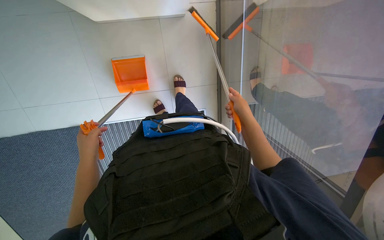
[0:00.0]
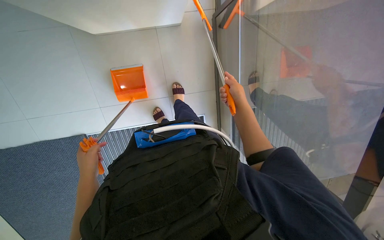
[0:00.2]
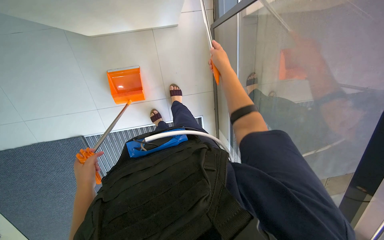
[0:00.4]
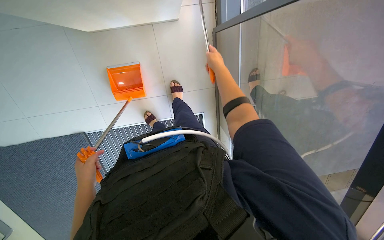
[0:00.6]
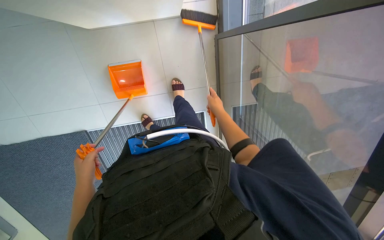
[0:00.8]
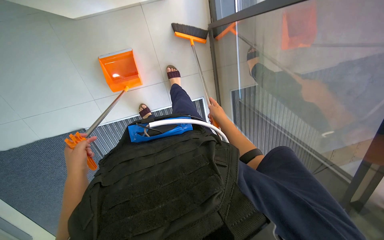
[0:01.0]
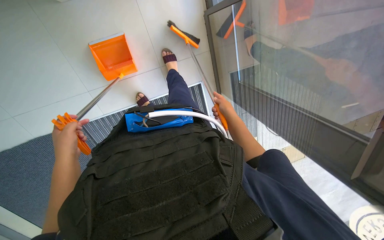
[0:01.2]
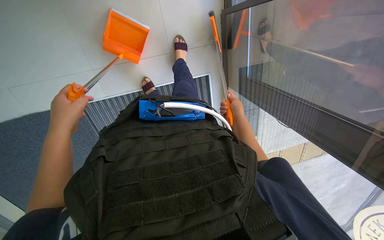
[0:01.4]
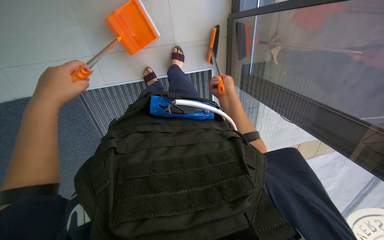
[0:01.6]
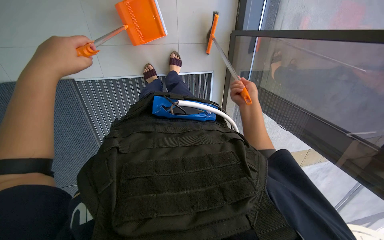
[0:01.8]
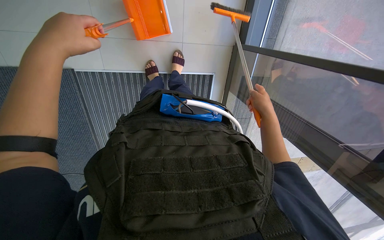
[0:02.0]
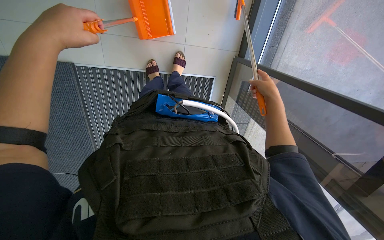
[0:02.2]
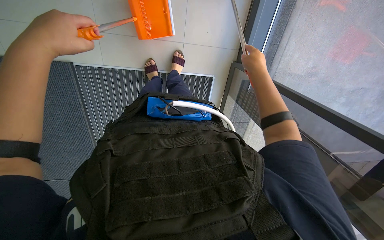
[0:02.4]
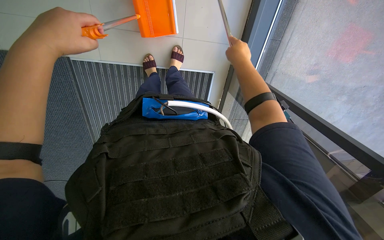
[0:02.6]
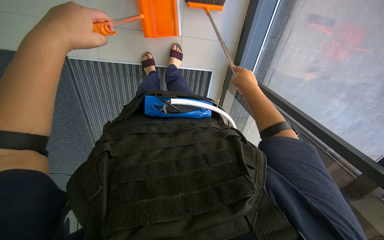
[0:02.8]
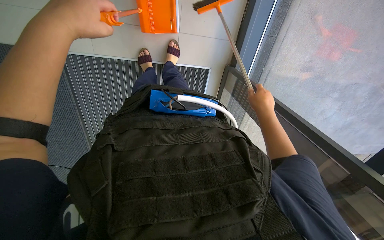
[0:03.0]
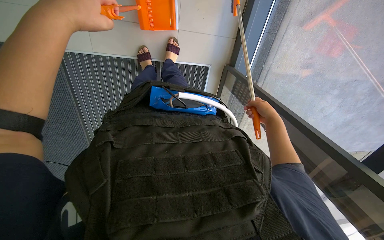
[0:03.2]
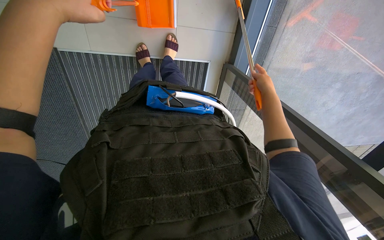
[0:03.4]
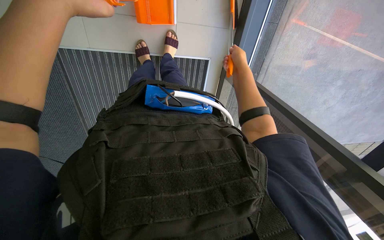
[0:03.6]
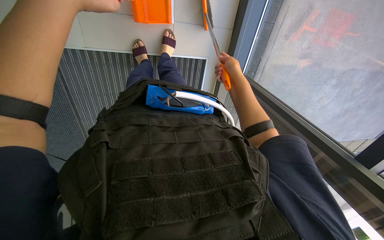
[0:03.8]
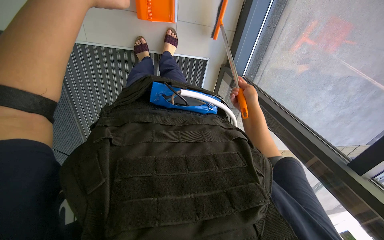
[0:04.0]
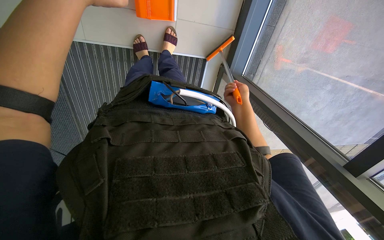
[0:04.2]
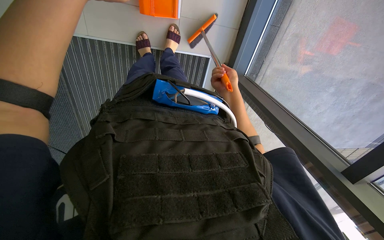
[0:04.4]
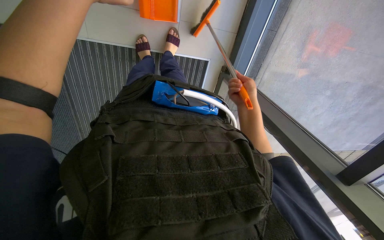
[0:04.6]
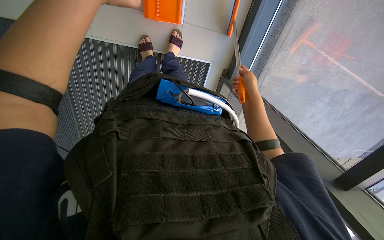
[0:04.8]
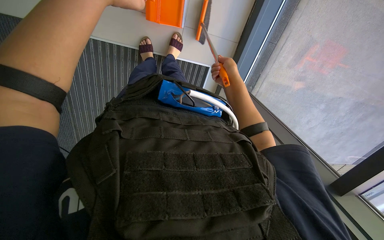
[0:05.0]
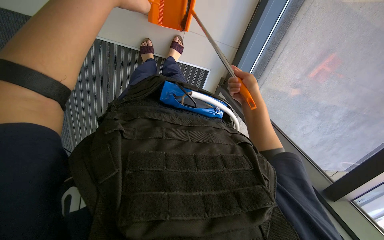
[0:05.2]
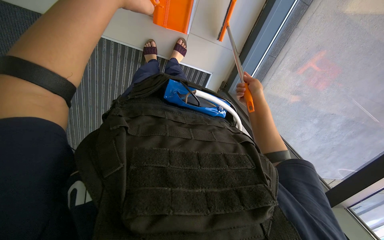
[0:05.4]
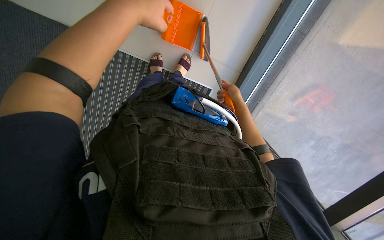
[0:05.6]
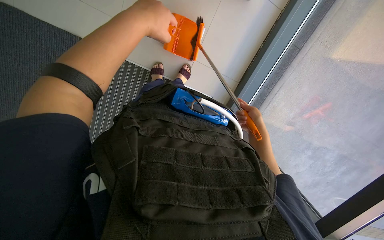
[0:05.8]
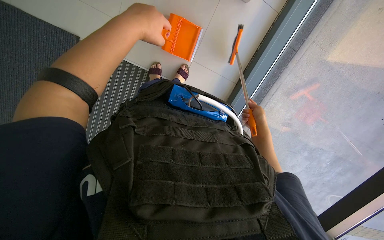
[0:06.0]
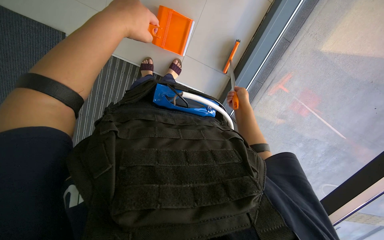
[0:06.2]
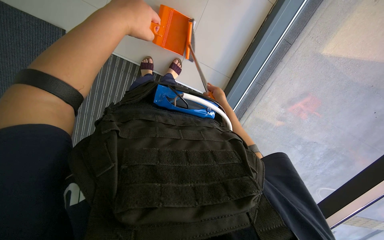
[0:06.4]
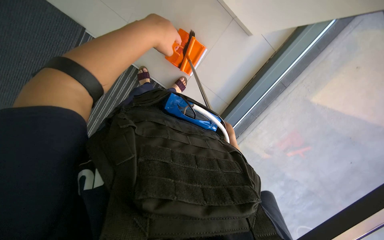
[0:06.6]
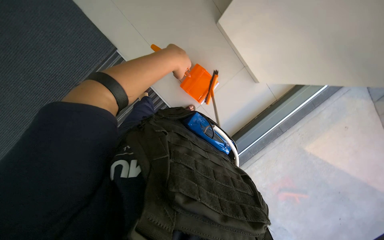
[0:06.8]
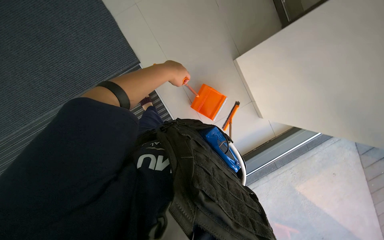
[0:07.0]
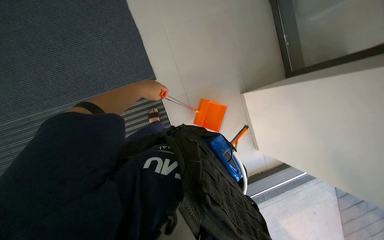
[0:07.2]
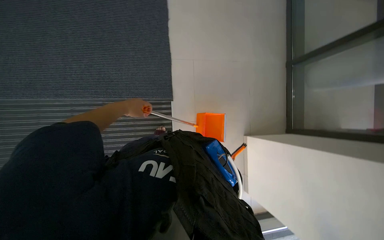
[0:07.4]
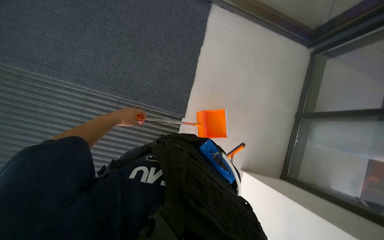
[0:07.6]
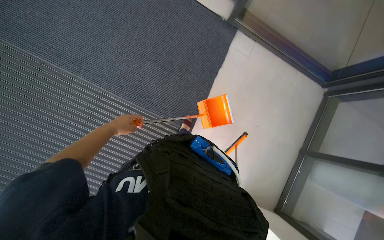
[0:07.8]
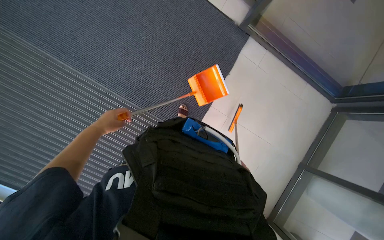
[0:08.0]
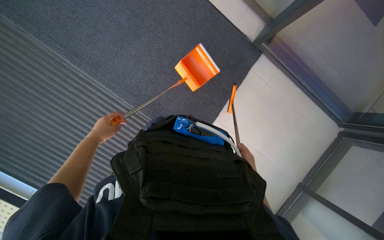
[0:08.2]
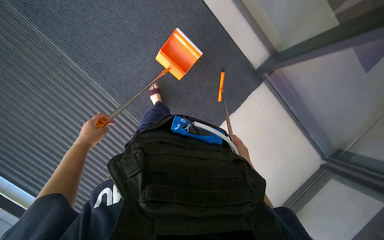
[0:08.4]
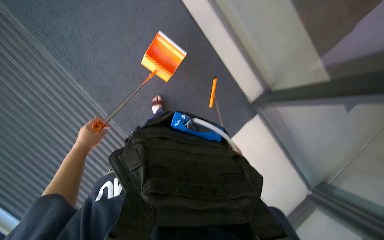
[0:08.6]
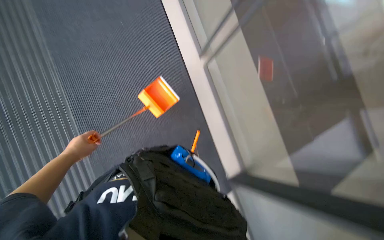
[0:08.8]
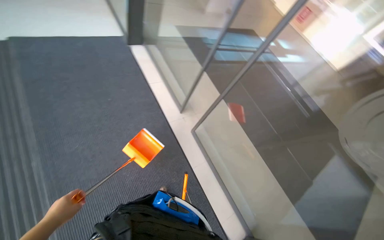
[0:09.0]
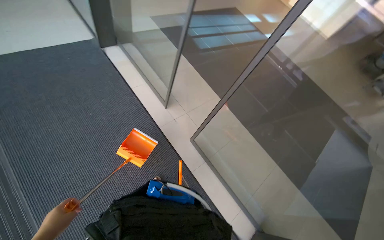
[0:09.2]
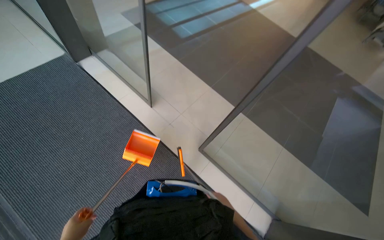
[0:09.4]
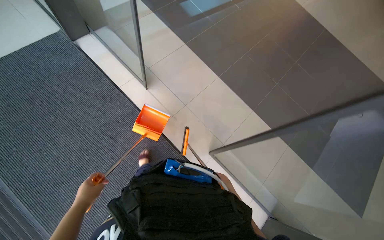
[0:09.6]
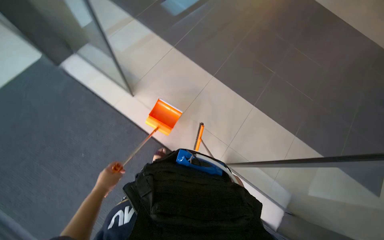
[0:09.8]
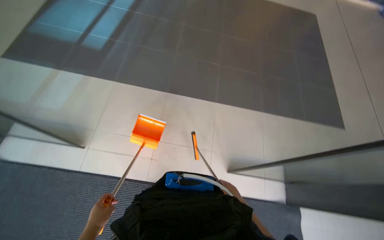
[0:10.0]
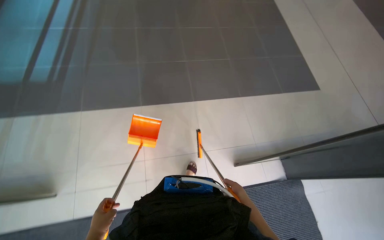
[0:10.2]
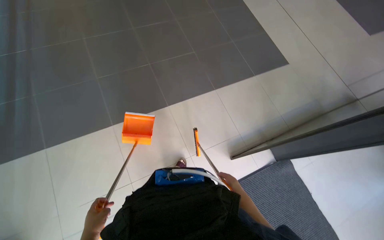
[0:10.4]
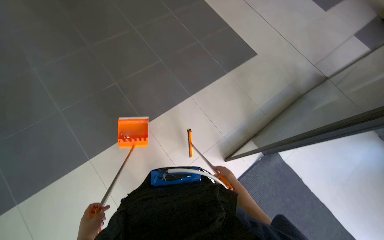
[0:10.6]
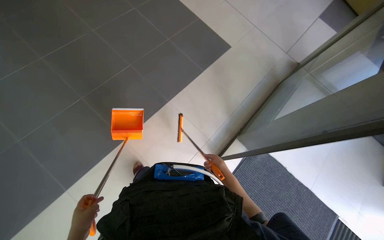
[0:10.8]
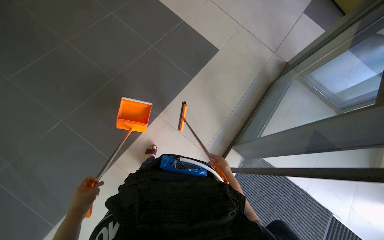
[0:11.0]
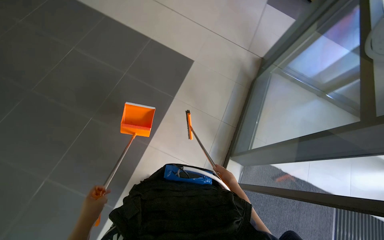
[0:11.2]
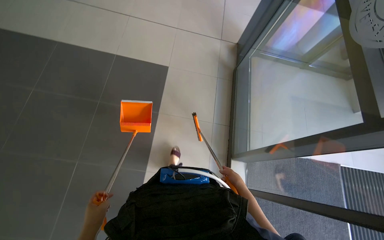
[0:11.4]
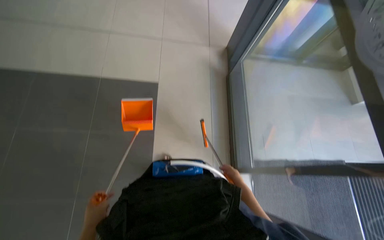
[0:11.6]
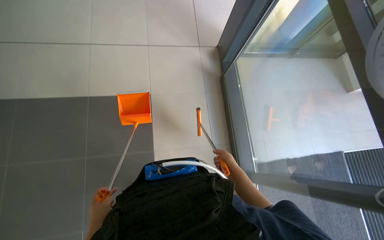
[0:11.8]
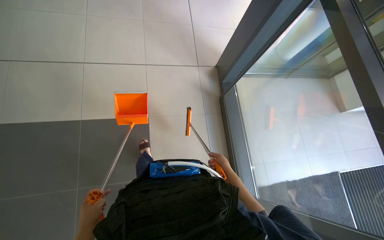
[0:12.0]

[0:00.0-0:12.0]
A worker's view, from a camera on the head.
Job: sweeping floor.
The whole recording: Sweeping the floor. The worker sweeps the floor with a broom and dustpan.
0:00.0 to 0:01.6: The left hand heads up the picture, nearer to the camera and to the right, covering some 25 cm. Meanwhile the right hand is displaced farther from the camera by about 15 cm.
0:01.6 to 0:03.0: The left hand travels up the picture by about 20 cm; the right hand moves nearer to the camera and to the right, roughly 15 cm.
0:03.0 to 0:04.4: The right hand travels to the left by roughly 10 cm, and reaches about 10 cm up the picture, then returns.
0:04.4 to 0:06.0: The right hand heads to the right and farther from the camera, covering about 15 cm.
0:06.0 to 0:07.6: The view tilts some 40 degrees upward. Everything in view rotates approximately 55 degrees clockwise.
0:07.6 to 0:09.0: The wearer looks about 35 degrees further upward.
0:09.0 to 0:10.4: The wearer looks roughly 60 degrees further to the right.
0:10.4 to 0:12.0: The wearer moves some 60 cm. The wearer looks about 40 degrees further to the right.

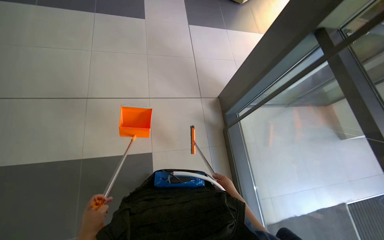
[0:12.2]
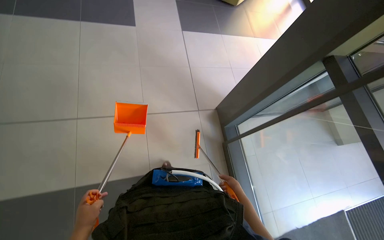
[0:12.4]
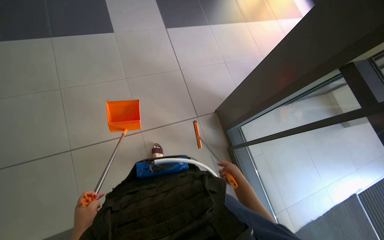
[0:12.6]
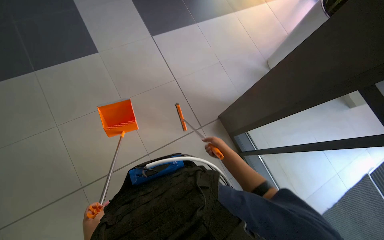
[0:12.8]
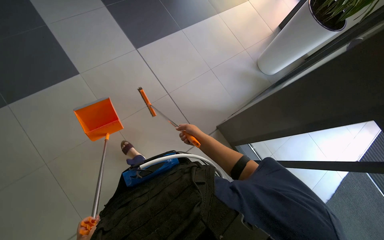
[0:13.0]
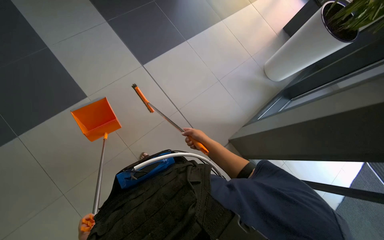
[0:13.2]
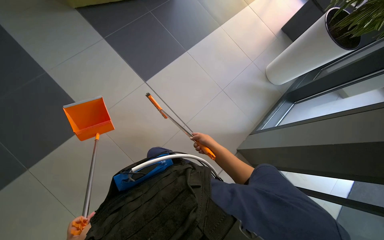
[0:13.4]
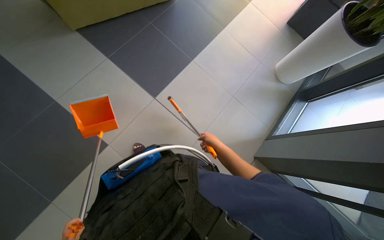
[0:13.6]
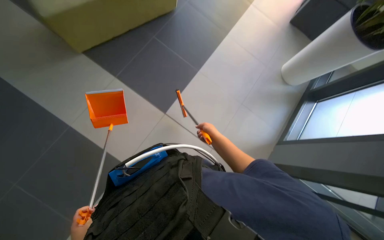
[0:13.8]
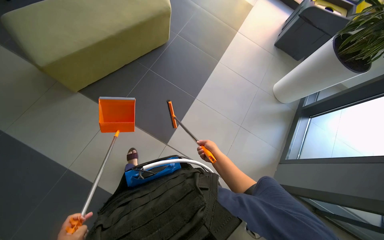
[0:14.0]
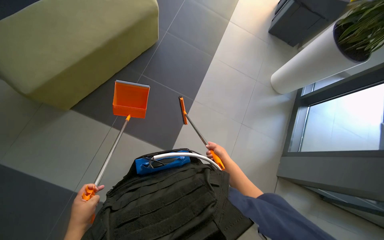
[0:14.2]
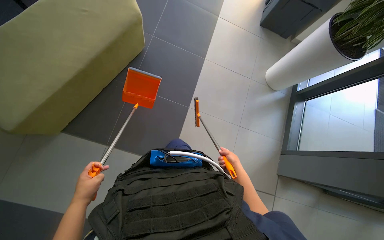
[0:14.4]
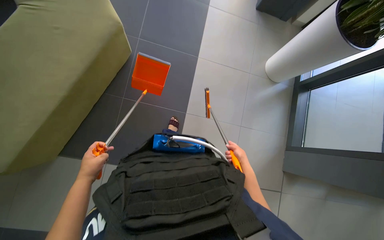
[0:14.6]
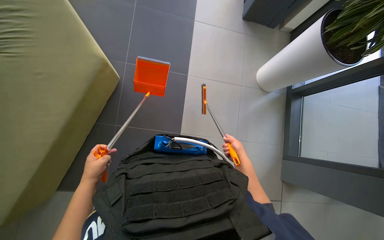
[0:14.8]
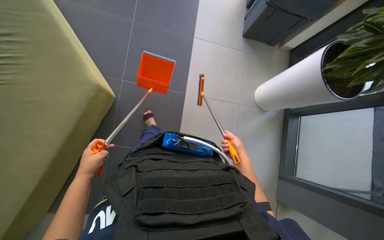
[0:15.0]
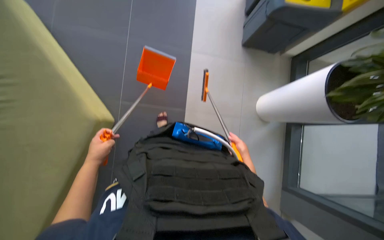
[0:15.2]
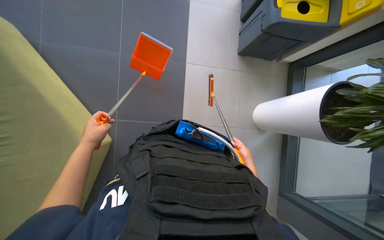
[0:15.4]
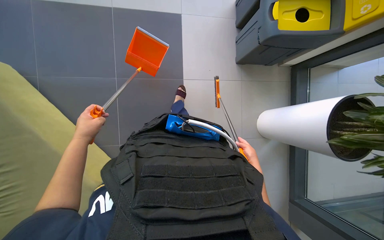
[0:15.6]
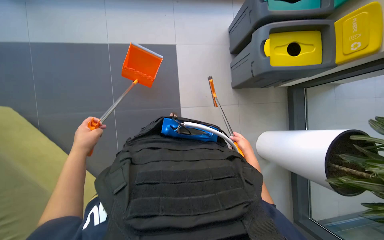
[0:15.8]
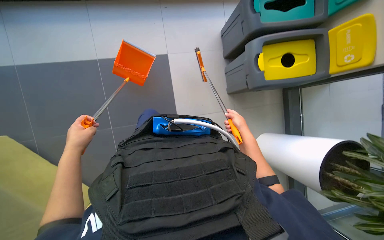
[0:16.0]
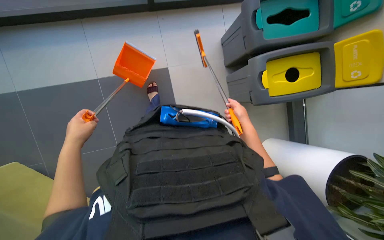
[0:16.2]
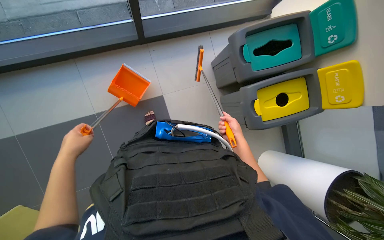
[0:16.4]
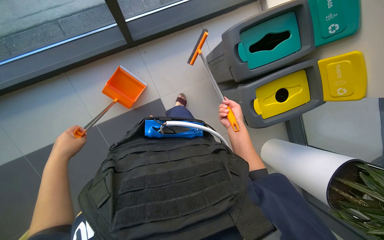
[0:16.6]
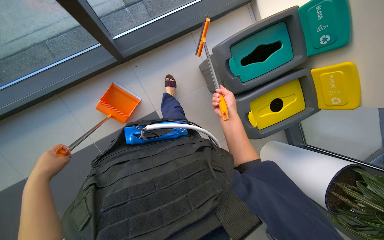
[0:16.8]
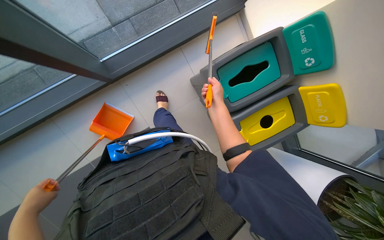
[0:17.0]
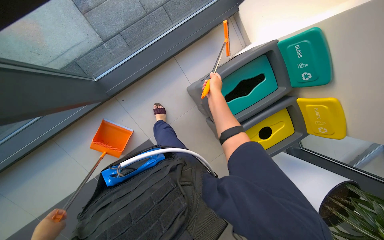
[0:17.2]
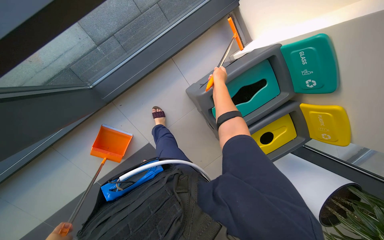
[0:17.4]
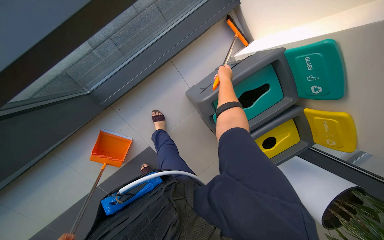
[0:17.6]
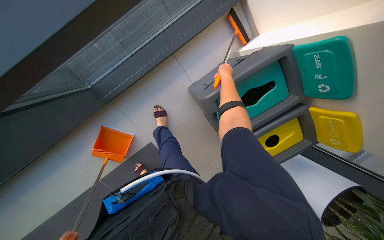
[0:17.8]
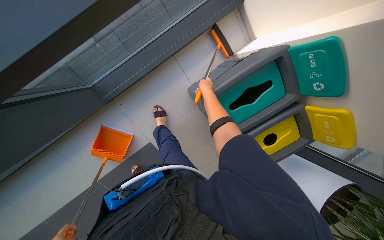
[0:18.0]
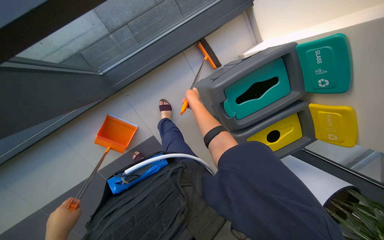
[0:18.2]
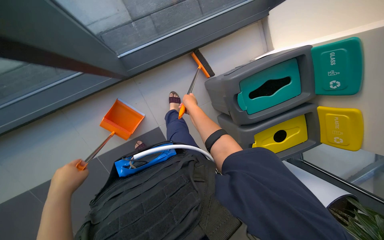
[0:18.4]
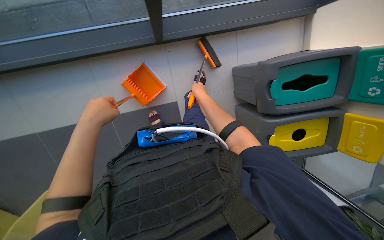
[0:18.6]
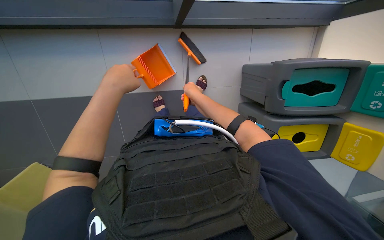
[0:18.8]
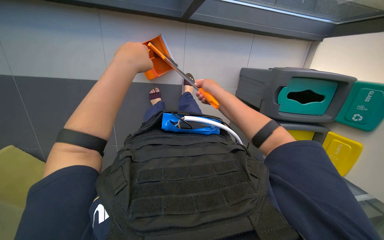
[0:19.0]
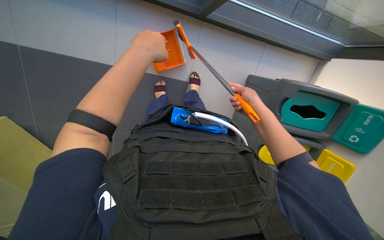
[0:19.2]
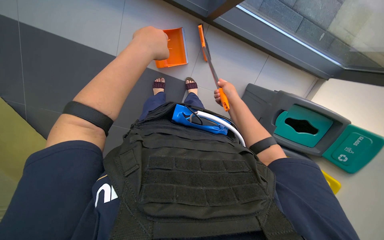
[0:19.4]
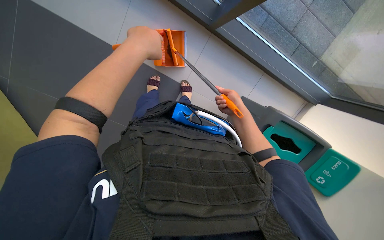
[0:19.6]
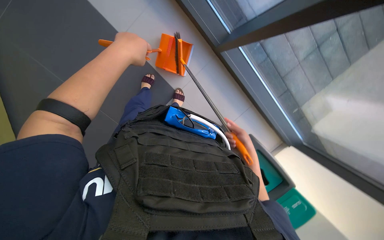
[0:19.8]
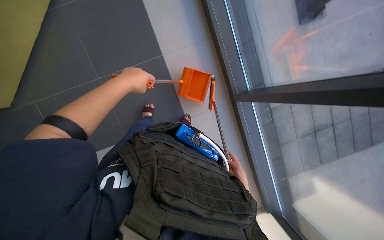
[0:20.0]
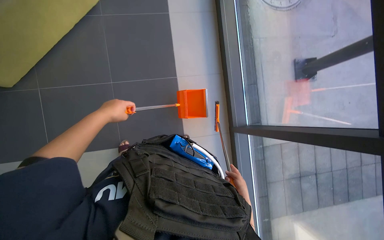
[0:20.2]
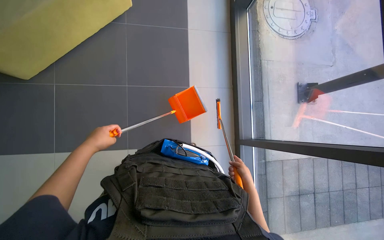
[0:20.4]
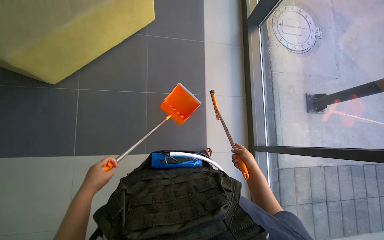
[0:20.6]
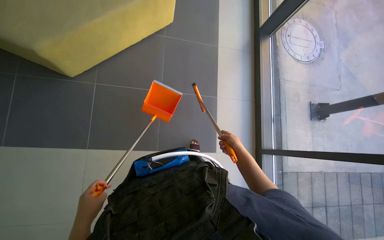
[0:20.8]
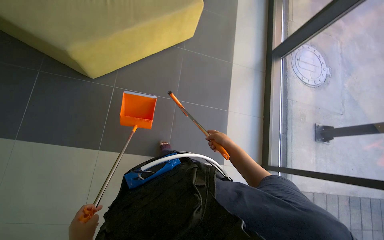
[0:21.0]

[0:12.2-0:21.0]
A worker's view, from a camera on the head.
Job: sweeping floor.
The whole recording: Sweeping the floor. The worker sweeps the floor with a broom and dustpan.
0:12.2 to 0:13.6: The right hand shifts about 30 cm up the picture and to the left.
0:13.6 to 0:15.2: The right hand shifts some 20 cm farther from the camera.
0:18.0 to 0:19.6: The camera is carried some 50 cm. The scene turns some 45 degrees clockwise in the picture.
0:19.6 to 0:21.0: The wearer moves roughly 70 cm. The view pans to the right by roughly 20 degrees. The camera pitches upward, by some 40 degrees. The scene rotates clockwise by roughly 65 degrees.
